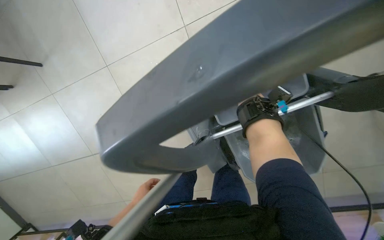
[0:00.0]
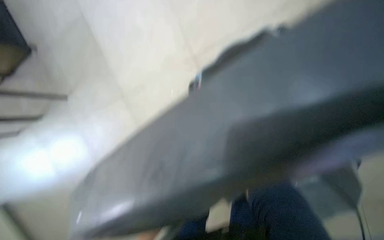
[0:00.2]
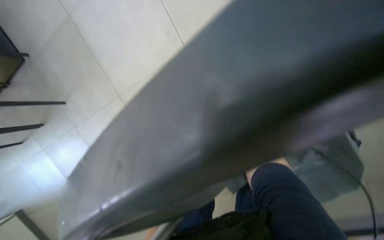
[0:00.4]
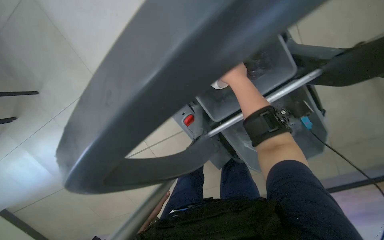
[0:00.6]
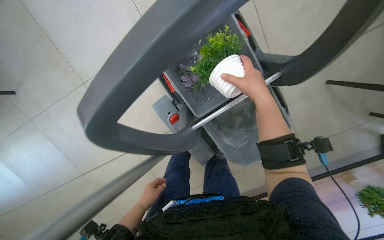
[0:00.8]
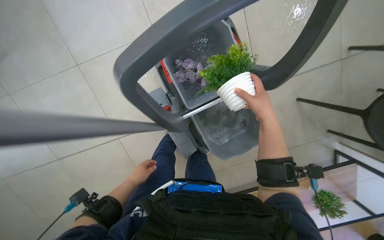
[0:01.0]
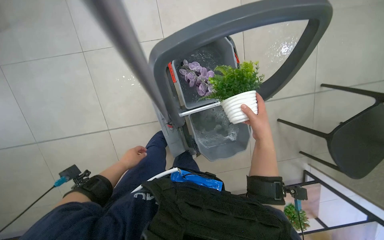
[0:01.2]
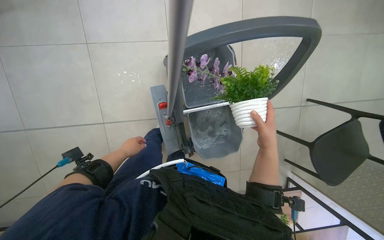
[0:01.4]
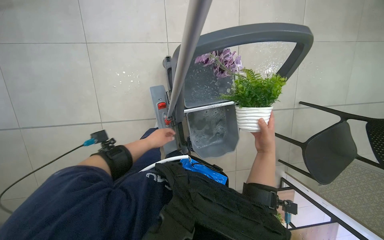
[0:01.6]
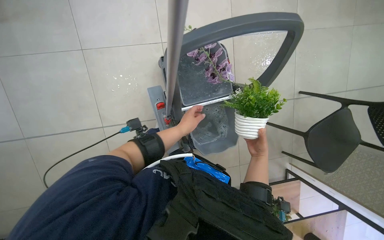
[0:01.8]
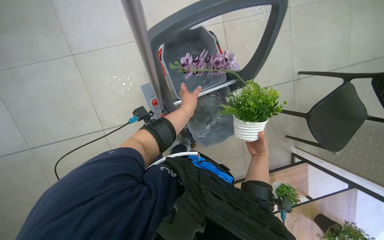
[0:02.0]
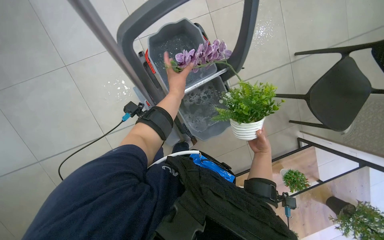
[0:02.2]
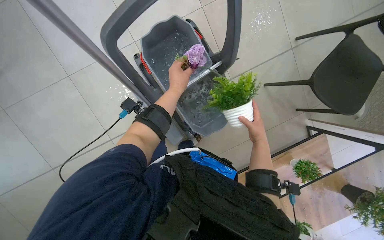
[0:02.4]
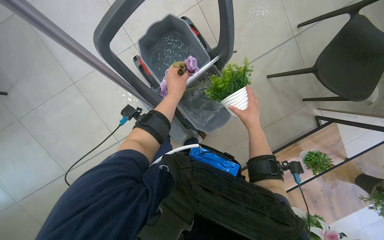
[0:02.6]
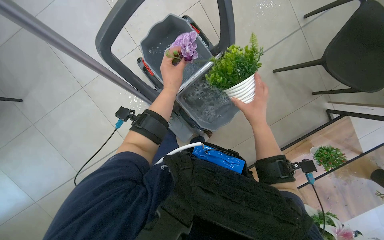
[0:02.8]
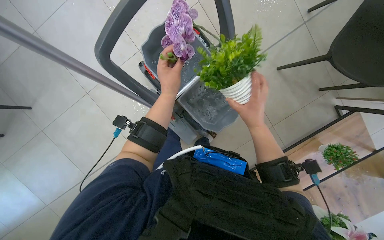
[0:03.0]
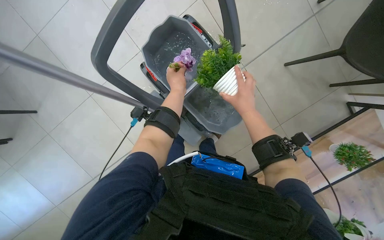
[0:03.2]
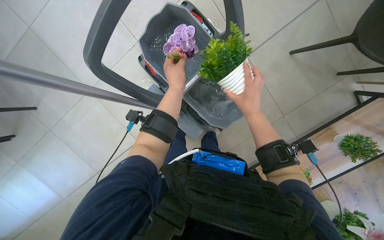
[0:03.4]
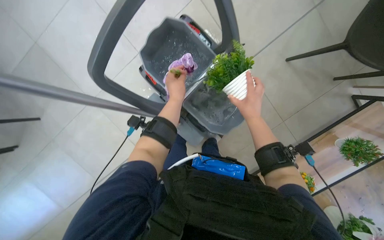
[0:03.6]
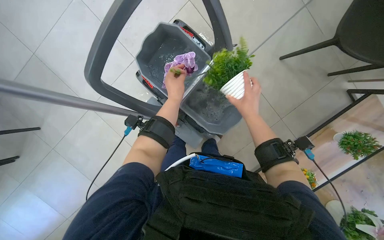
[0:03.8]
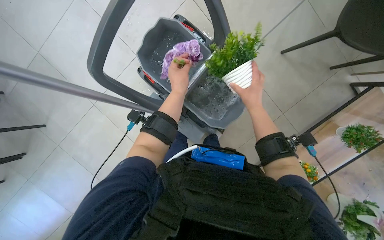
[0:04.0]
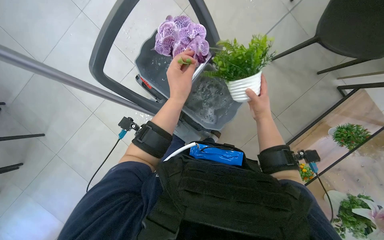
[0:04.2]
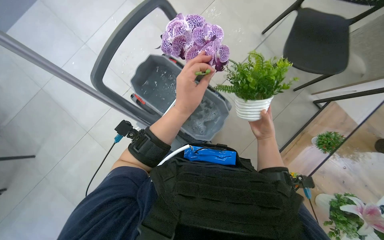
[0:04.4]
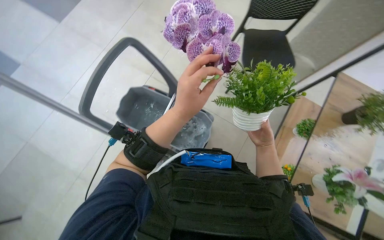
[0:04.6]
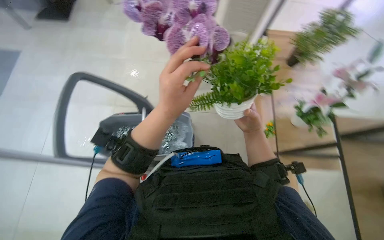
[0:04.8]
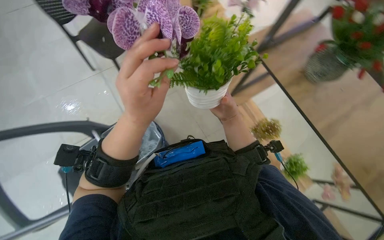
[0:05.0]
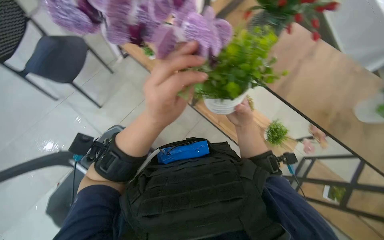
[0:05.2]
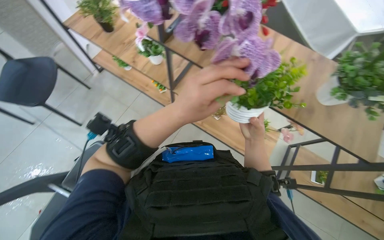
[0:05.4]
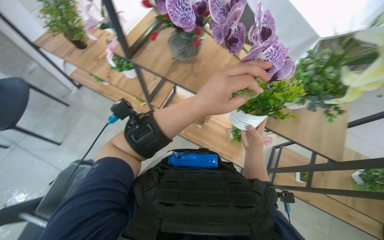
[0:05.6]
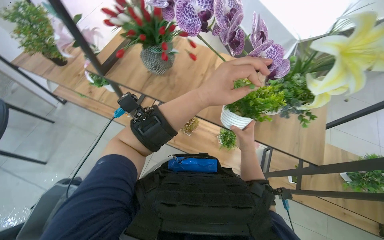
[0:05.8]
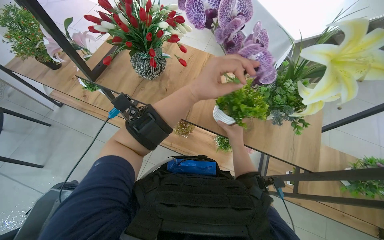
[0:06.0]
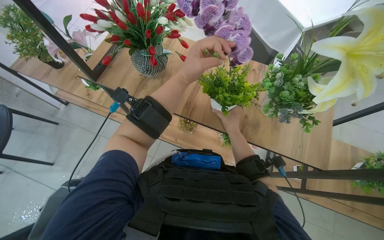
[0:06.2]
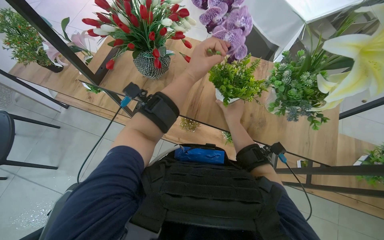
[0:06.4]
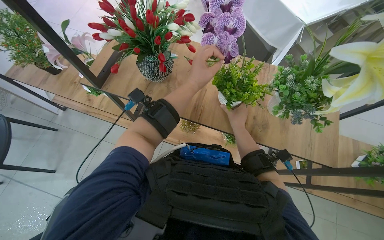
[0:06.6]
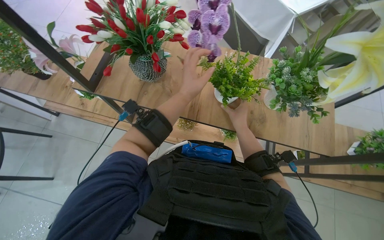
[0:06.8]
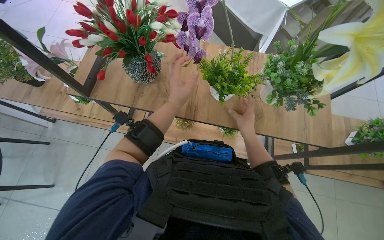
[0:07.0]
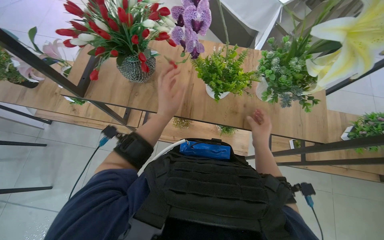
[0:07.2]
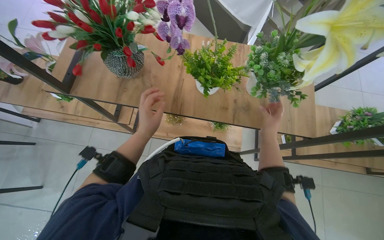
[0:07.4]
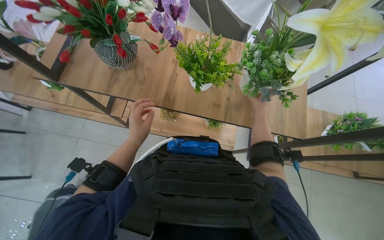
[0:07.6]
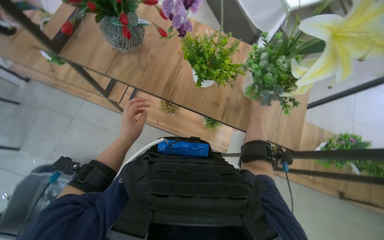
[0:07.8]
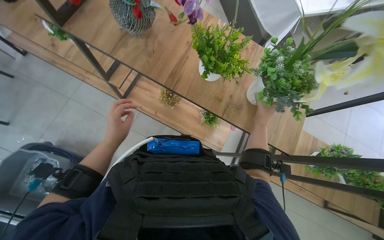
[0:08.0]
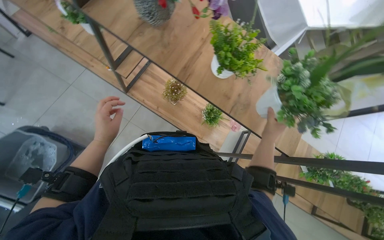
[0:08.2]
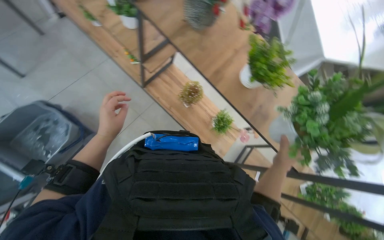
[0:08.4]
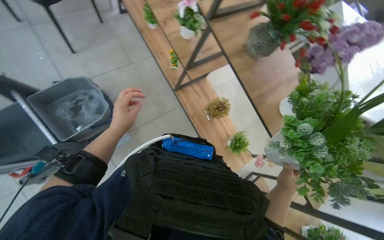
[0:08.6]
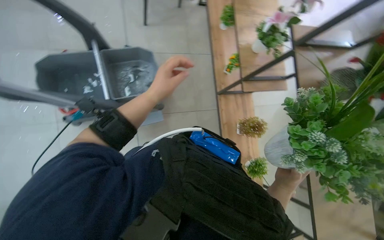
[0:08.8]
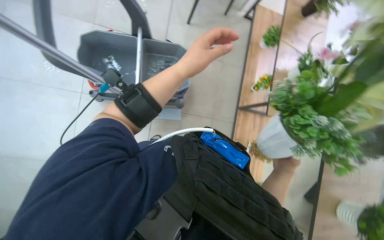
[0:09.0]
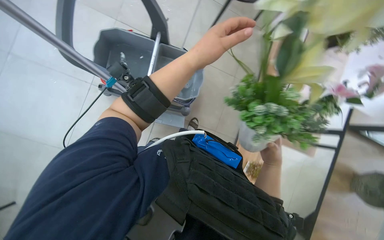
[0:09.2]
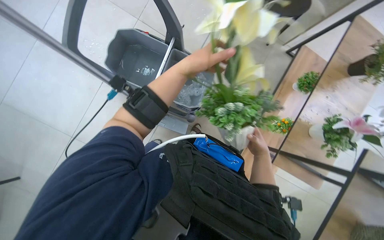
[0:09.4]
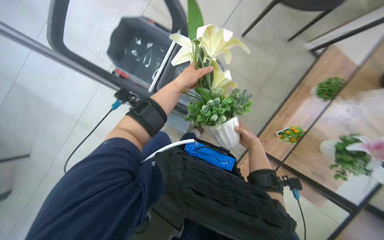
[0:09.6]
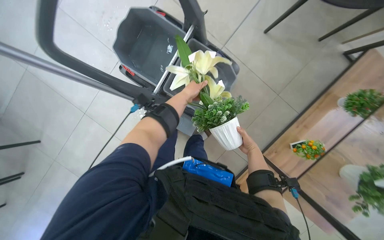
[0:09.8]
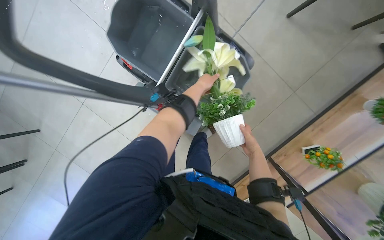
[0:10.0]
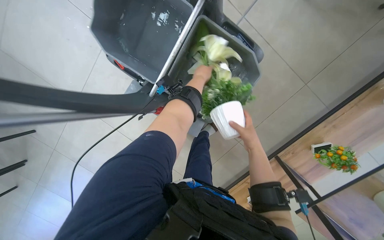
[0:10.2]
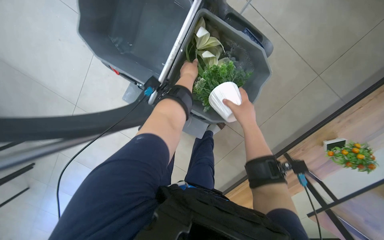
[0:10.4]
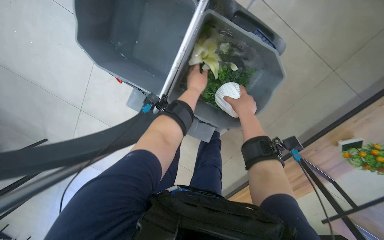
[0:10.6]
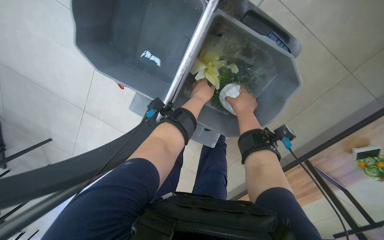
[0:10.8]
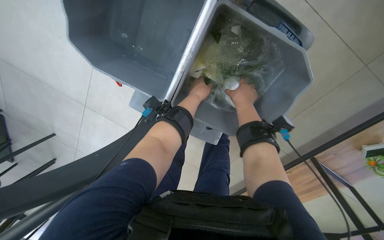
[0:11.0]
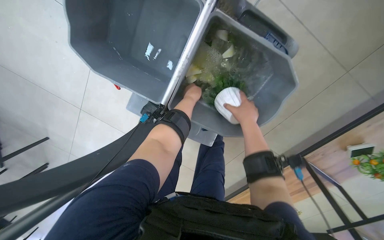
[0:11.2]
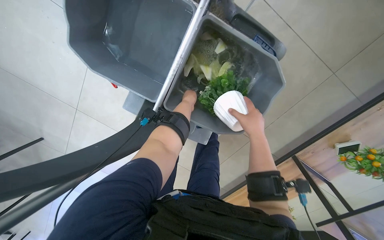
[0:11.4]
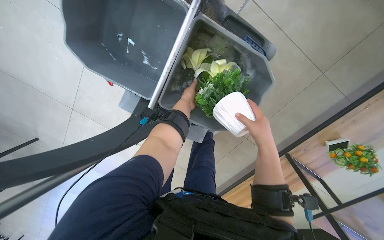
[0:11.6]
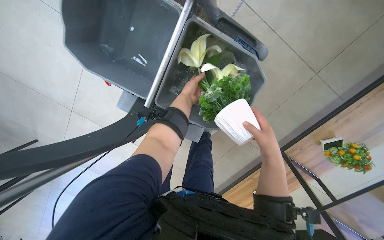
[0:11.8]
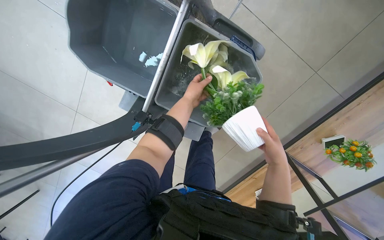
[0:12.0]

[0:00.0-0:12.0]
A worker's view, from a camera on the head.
Job: wiping surfaces.
The whole recording: Washing potted plants. The worker picks up decorative plants and flowers from a shelf, washes them in a cleaning cart, and places them back on the shelf.
0:00.0 to 0:01.6: The camera is aimed approximately 20 degrees further to the right.
0:01.6 to 0:03.0: The camera sweeps to the left, by some 15 degrees. The scene turns some 30 degrees counterclockwise in the picture.
0:03.0 to 0:04.4: The left hand moves nearer to the camera, approximately 15 cm.
0:04.4 to 0:06.0: The head turns to the right by approximately 35 degrees. The wearer looks some 20 degrees further upward.
0:06.0 to 0:07.6: The right hand moves up and down the picture over approximately 10 cm, changing direction 2 times, while the left hand moves farther from the camera, to the left and down the picture, some 30 cm.
0:07.6 to 0:09.0: The head travels about 50 cm. The scene rotates clockwise by approximately 90 degrees.
0:09.0 to 0:10.4: The scene turns about 25 degrees clockwise in the picture.

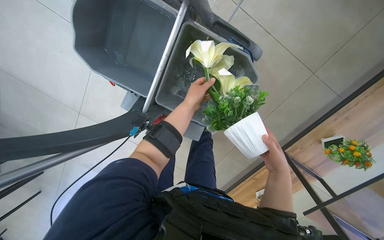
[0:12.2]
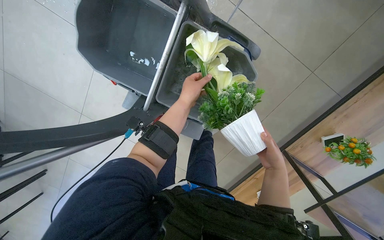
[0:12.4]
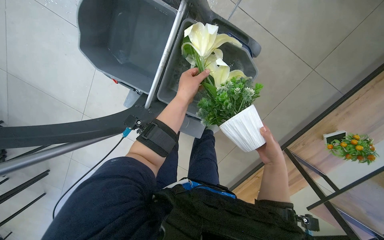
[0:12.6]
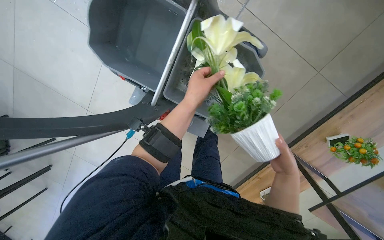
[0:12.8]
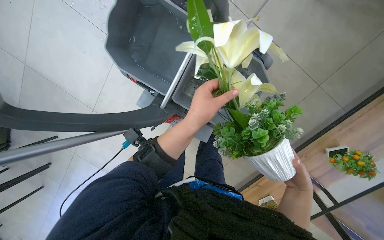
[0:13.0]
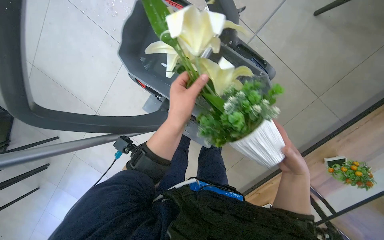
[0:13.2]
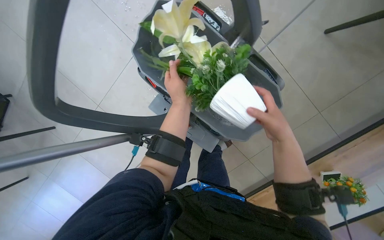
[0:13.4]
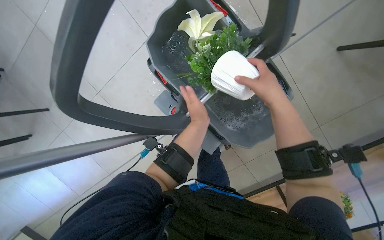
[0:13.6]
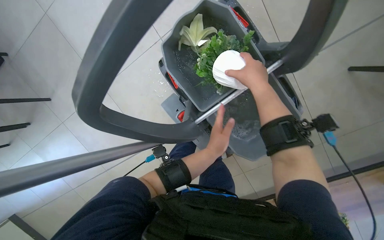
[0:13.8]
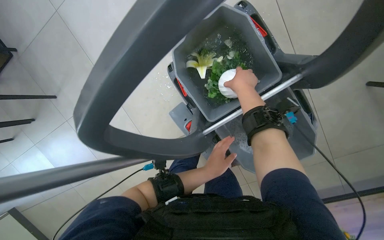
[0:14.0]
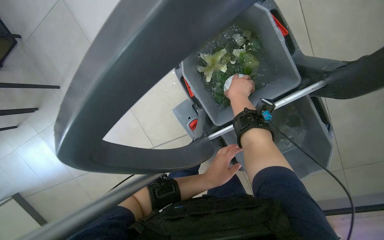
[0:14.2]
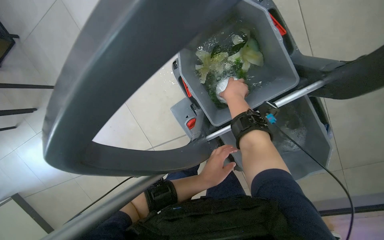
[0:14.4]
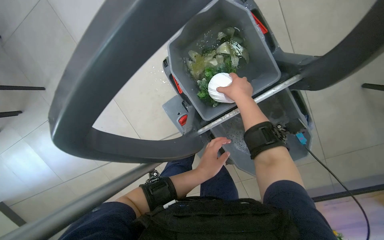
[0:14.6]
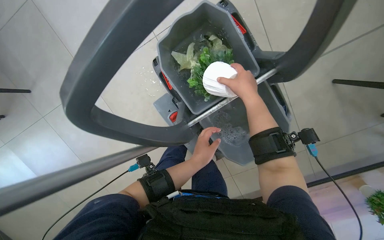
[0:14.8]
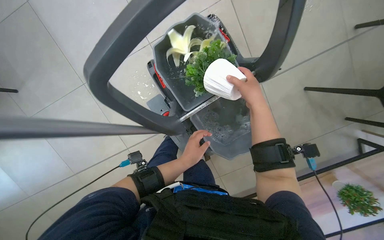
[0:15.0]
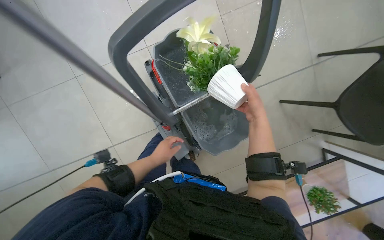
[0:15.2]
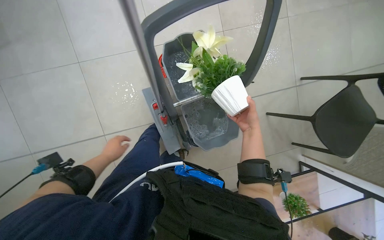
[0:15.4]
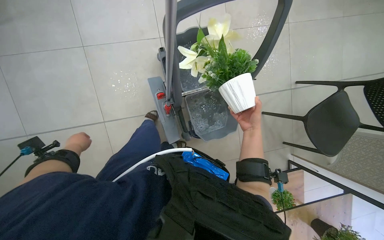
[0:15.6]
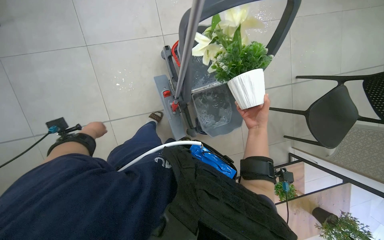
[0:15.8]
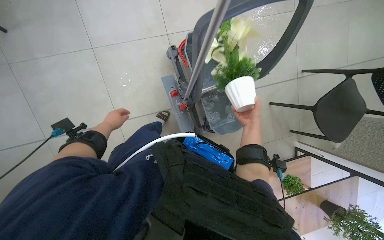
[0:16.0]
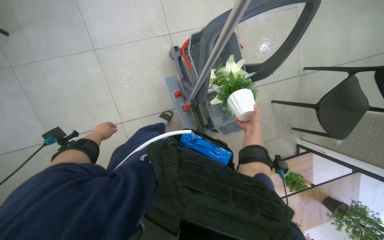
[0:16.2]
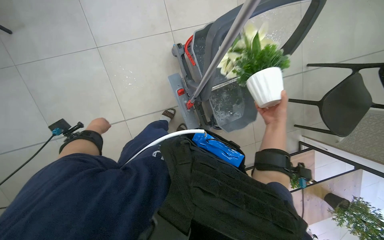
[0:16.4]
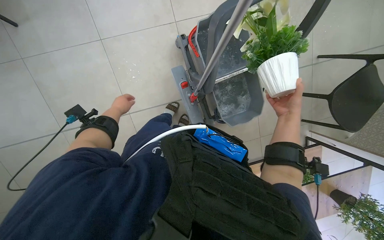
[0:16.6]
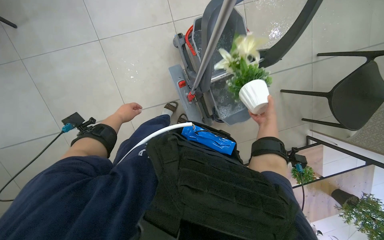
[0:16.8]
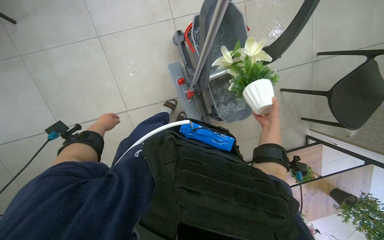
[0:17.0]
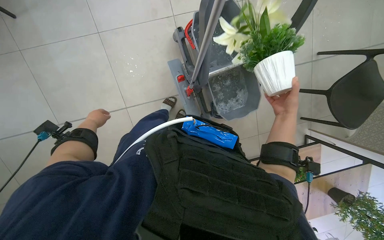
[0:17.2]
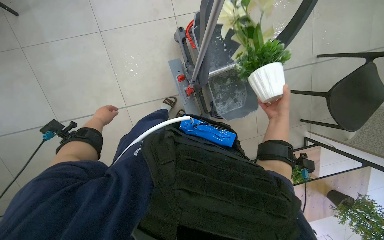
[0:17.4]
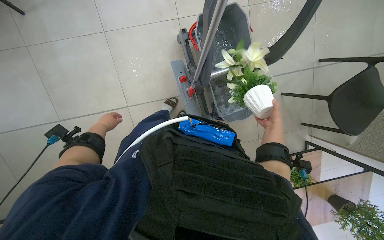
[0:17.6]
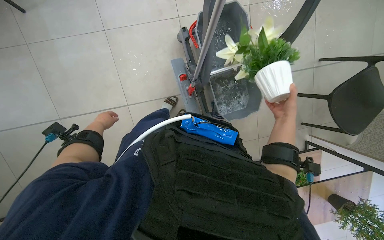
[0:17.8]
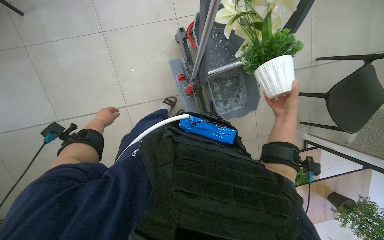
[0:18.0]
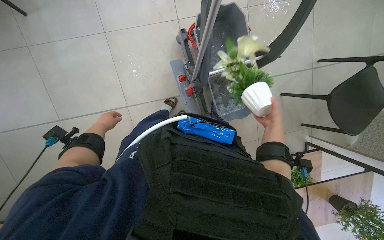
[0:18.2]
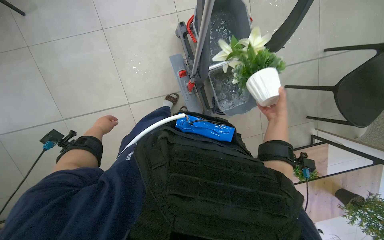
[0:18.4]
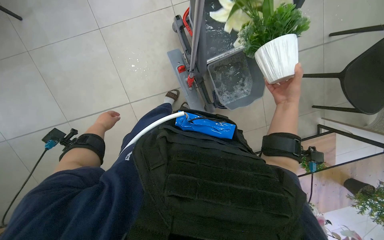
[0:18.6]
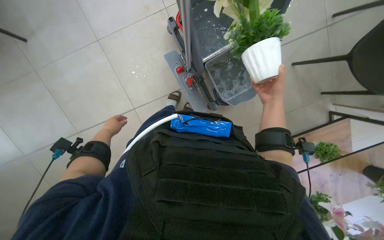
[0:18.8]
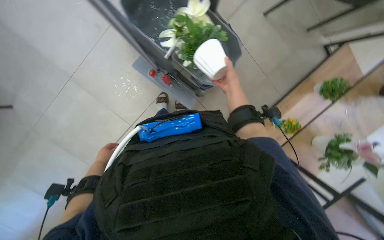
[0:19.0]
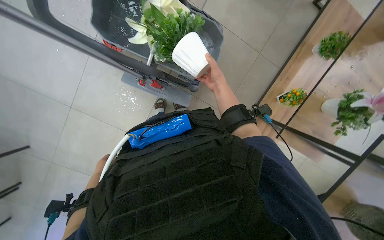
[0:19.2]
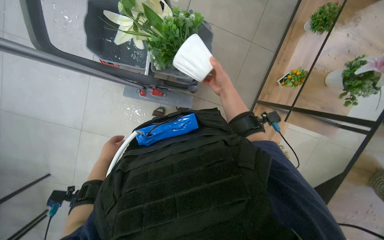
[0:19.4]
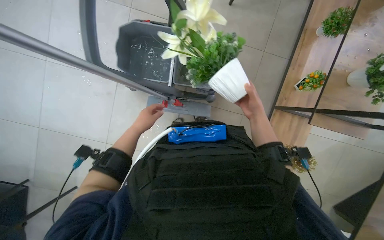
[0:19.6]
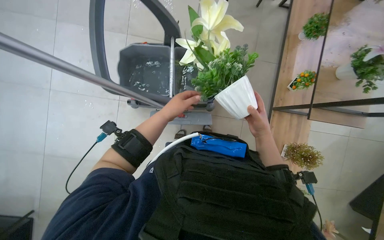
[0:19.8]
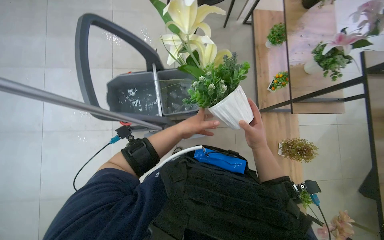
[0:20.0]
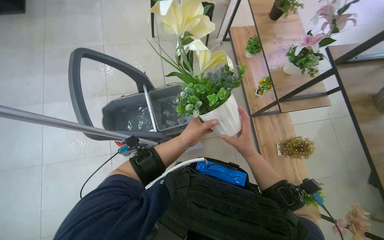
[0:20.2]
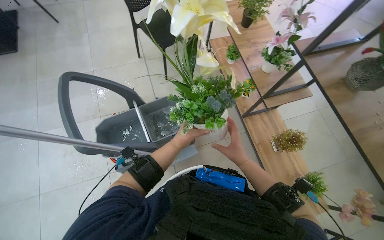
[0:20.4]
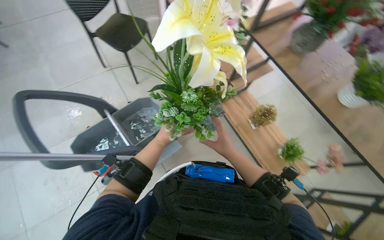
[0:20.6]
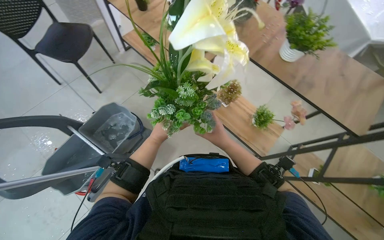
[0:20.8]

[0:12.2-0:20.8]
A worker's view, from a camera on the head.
Job: wiping surfaces.
The whole recording: Washing potted plants. The worker picks up decorative plants and flowers from a shelf, washes them in a cleaning cart, and places them back on the shelf.
0:12.2 to 0:13.6: The left hand is displaced nearer to the camera and down the picture by about 20 cm, while the right hand is displaced up the picture, to the left and nearer to the camera by about 35 cm.
0:13.6 to 0:15.0: The right hand goes farther from the camera and returns, roughly 15 cm each way. The left hand heads down the picture, covering some 20 cm.
0:15.0 to 0:16.6: The left hand heads to the left, covering approximately 50 cm. The right hand moves some 10 cm farther from the camera and comes back.
0:16.6 to 0:18.0: The right hand swings nearer and farther, approximately 20 cm each way, with 3 reversals.
0:18.0 to 0:19.4: The view pans to the left by roughly 15 degrees. Everything in view rotates approximately 55 degrees counterclockwise.
0:19.4 to 0:20.8: The wearer moves roughly 40 cm. The wearer looks about 30 degrees further upward. Everything in view rotates roughly 65 degrees counterclockwise.
